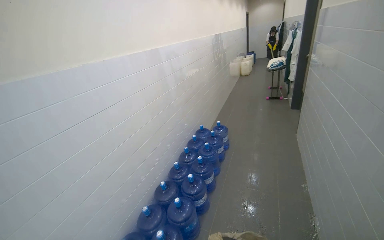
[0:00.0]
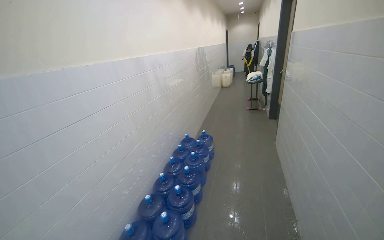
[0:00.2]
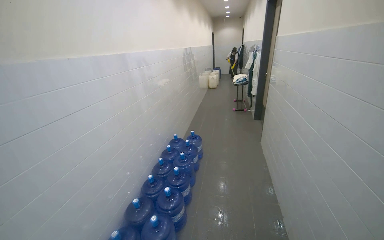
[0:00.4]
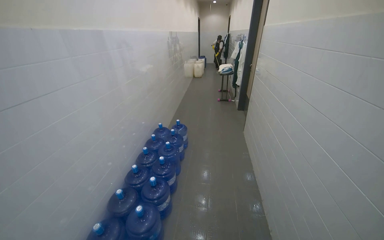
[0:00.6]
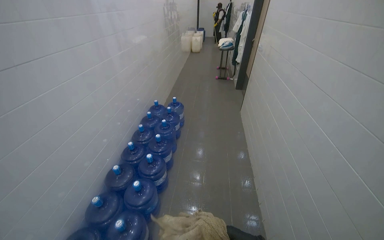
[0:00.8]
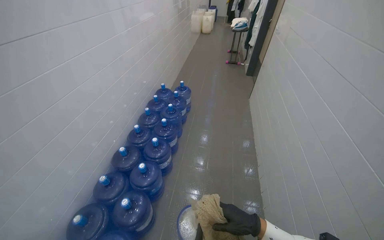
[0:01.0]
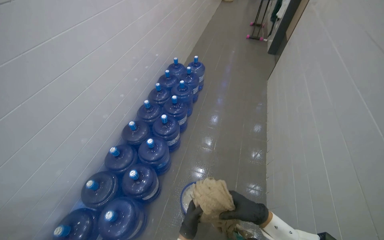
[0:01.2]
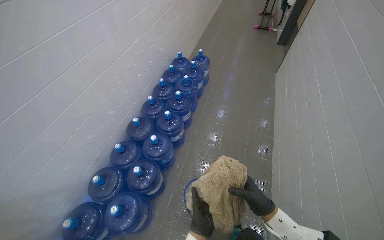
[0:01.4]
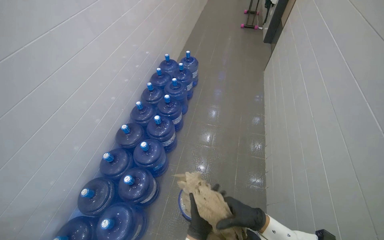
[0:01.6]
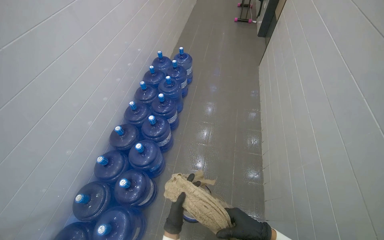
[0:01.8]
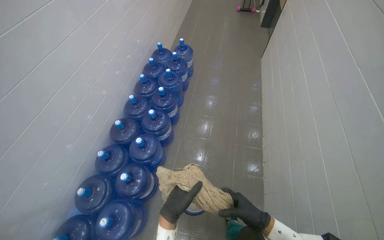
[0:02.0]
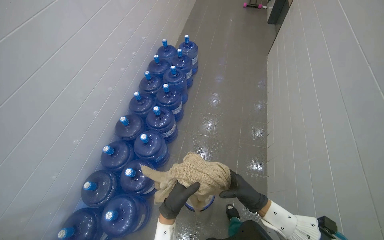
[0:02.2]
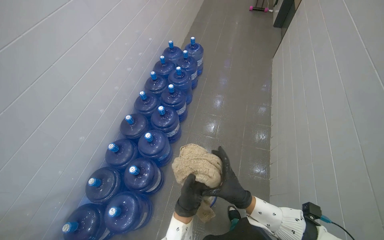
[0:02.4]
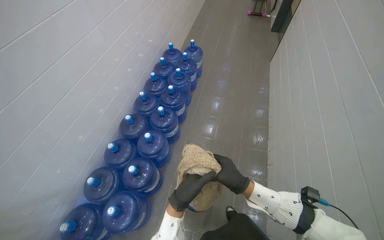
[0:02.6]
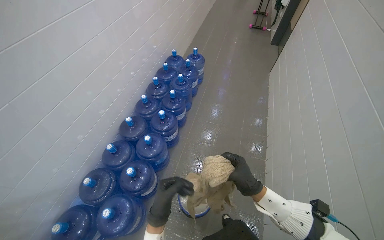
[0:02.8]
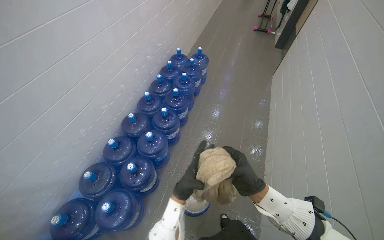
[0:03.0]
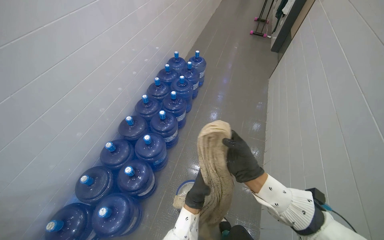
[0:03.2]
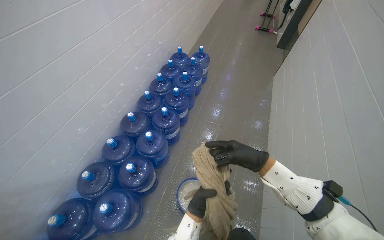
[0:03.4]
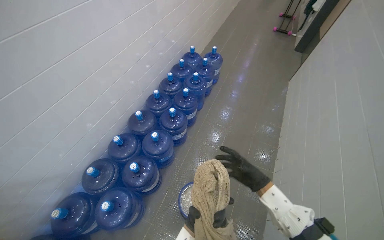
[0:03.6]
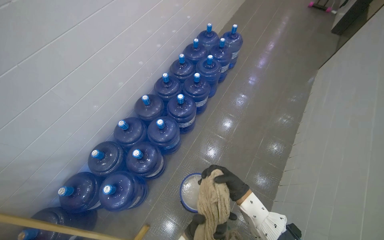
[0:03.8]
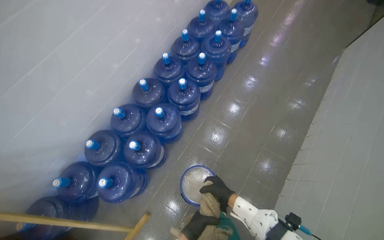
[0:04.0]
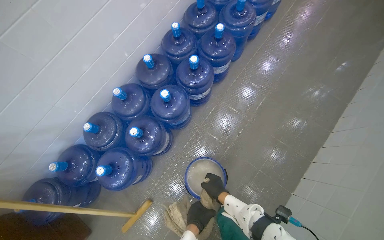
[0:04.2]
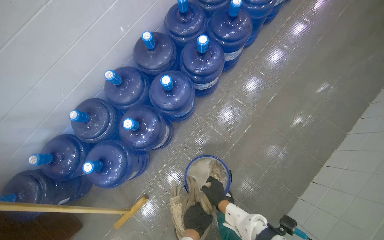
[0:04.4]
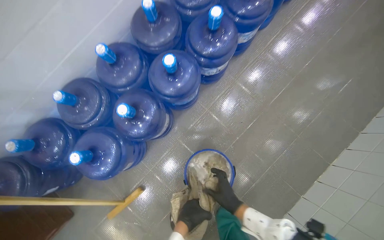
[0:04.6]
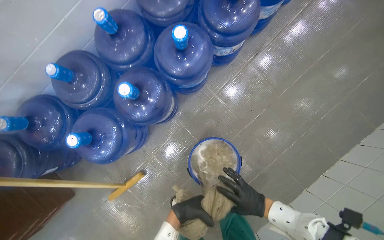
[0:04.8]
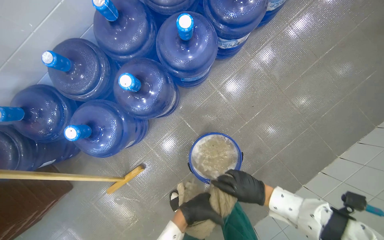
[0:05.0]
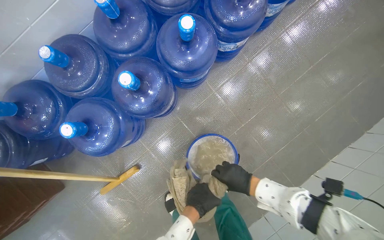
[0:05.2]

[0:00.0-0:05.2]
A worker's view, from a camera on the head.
Job: mopping floor.
The whole recording: Mopping kitchen floor. The worker mops the kitchen floor.
0:00.0 to 0:01.8: The camera sweeps to the right, by roughly 15 degrees. The wearer looks some 25 degrees further downward.
0:01.8 to 0:03.4: The right hand moves up the picture, roughly 20 cm.
0:03.4 to 0:05.2: The camera travels approximately 60 cm. The wearer looks about 35 degrees further downward.

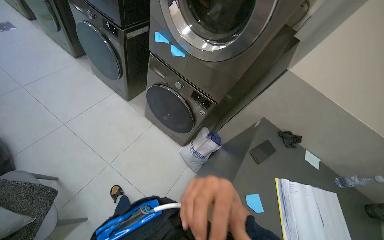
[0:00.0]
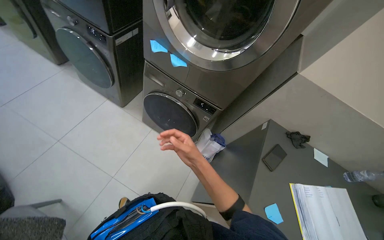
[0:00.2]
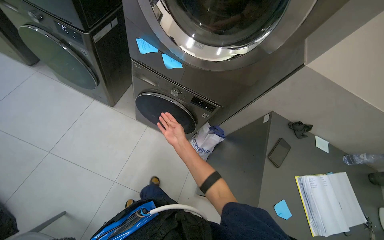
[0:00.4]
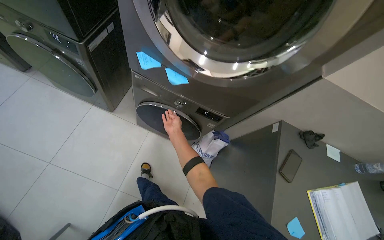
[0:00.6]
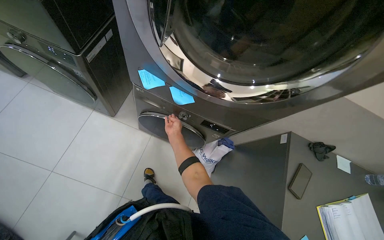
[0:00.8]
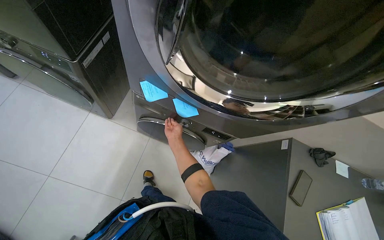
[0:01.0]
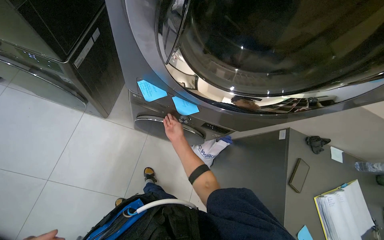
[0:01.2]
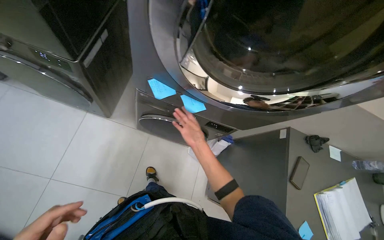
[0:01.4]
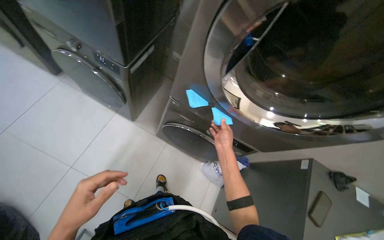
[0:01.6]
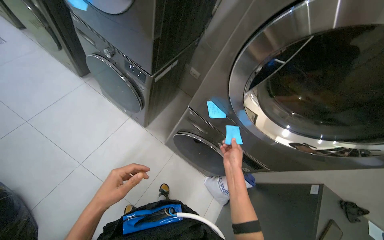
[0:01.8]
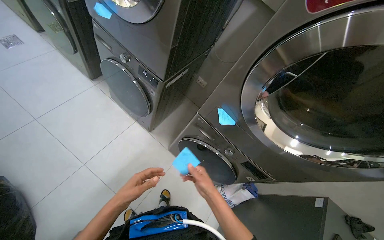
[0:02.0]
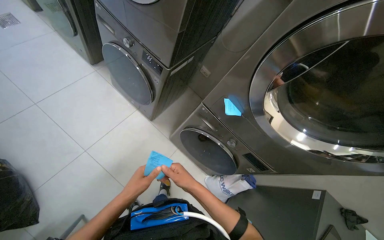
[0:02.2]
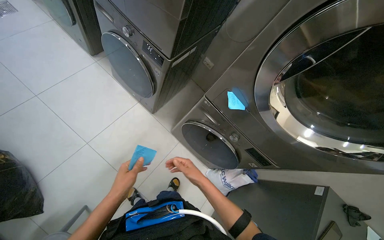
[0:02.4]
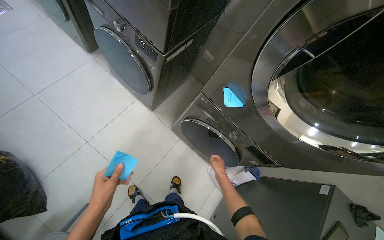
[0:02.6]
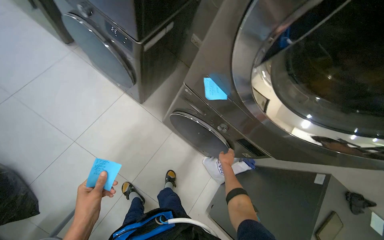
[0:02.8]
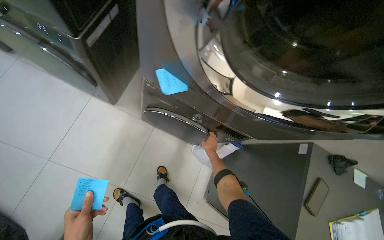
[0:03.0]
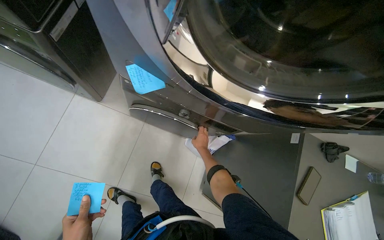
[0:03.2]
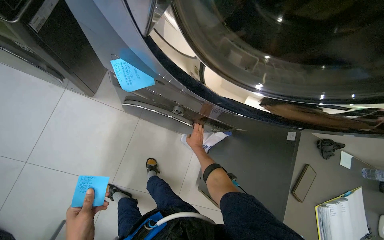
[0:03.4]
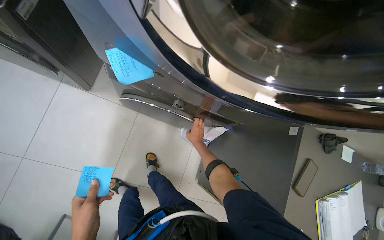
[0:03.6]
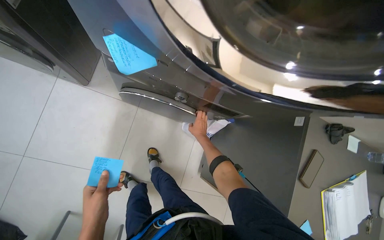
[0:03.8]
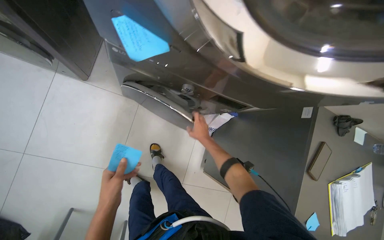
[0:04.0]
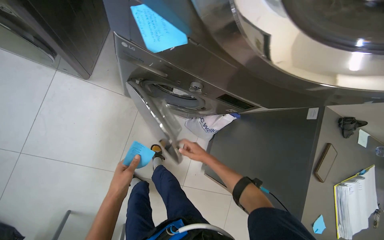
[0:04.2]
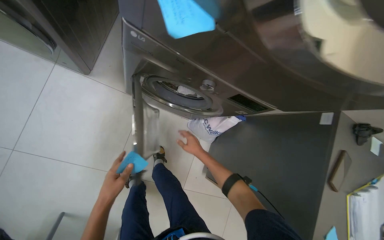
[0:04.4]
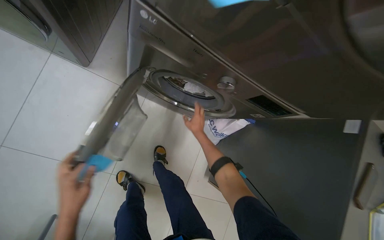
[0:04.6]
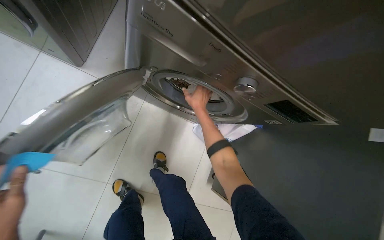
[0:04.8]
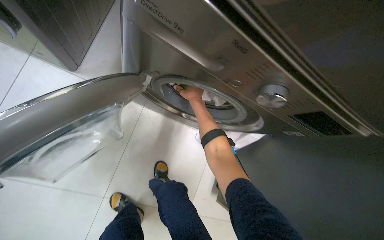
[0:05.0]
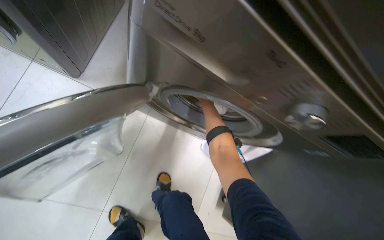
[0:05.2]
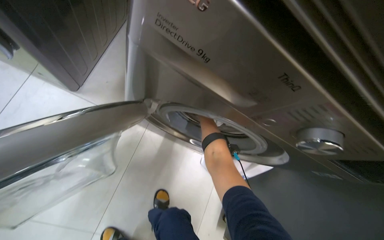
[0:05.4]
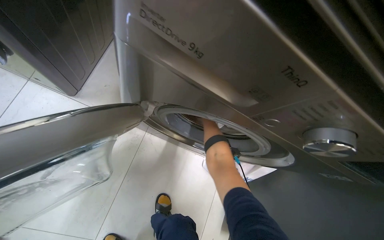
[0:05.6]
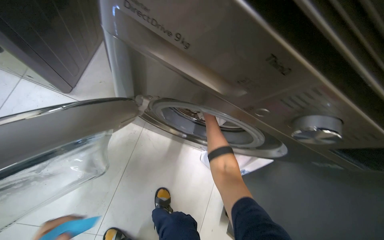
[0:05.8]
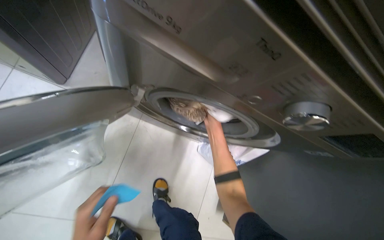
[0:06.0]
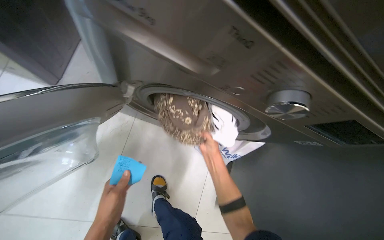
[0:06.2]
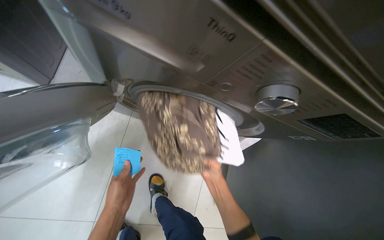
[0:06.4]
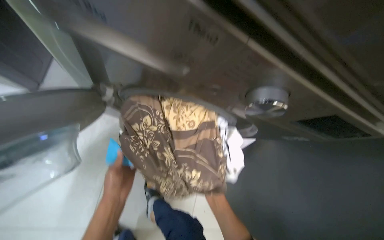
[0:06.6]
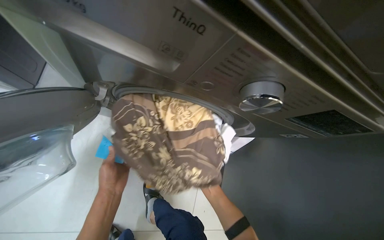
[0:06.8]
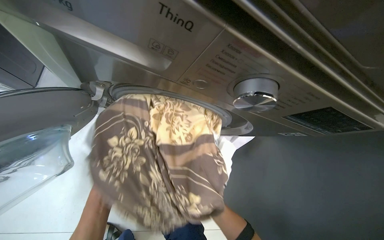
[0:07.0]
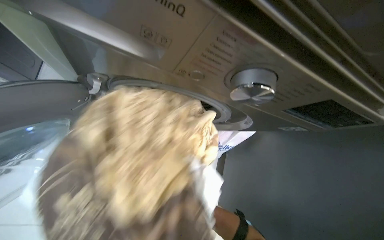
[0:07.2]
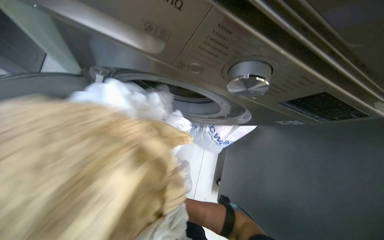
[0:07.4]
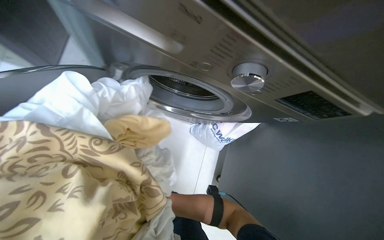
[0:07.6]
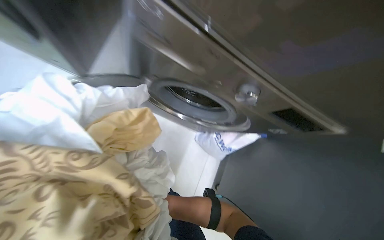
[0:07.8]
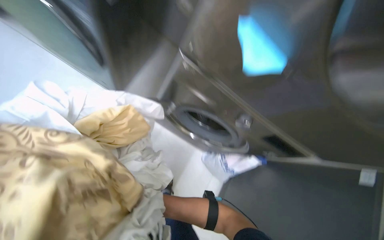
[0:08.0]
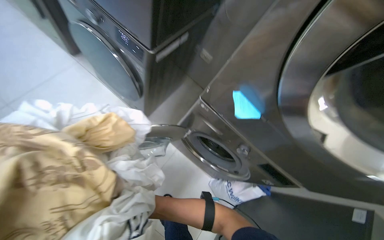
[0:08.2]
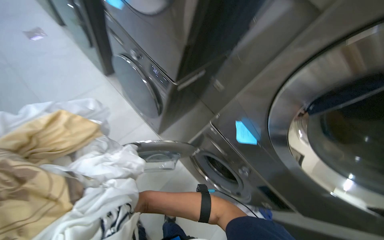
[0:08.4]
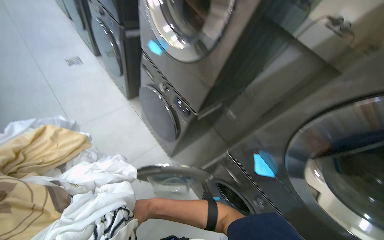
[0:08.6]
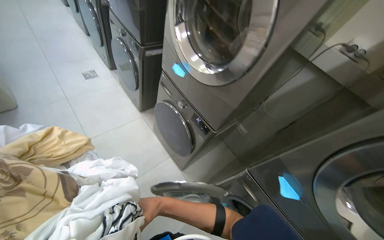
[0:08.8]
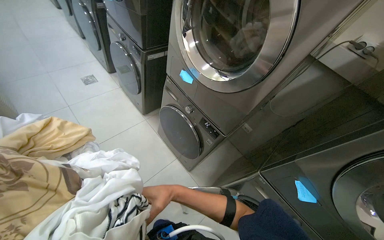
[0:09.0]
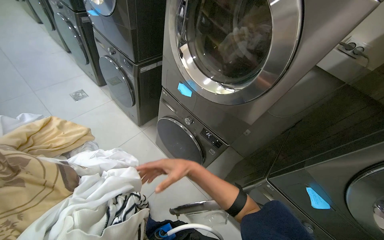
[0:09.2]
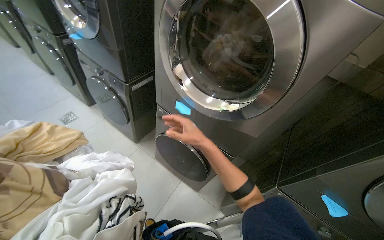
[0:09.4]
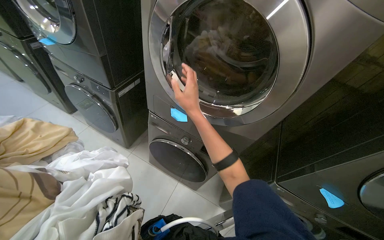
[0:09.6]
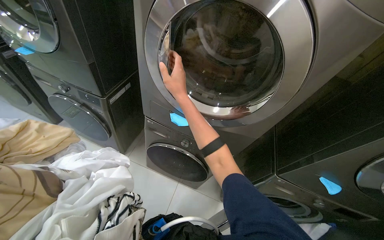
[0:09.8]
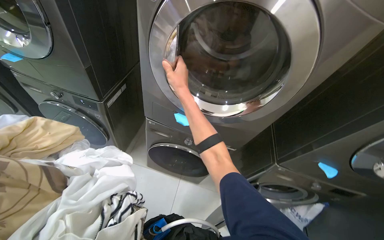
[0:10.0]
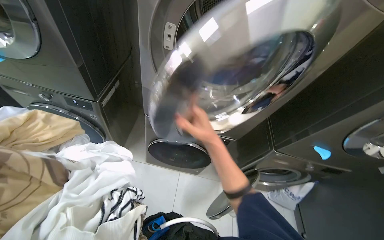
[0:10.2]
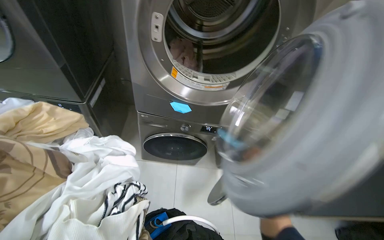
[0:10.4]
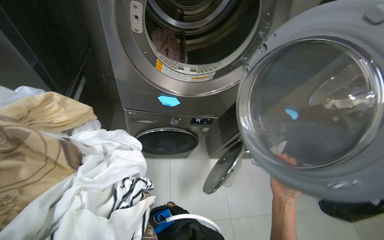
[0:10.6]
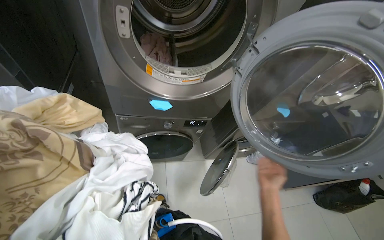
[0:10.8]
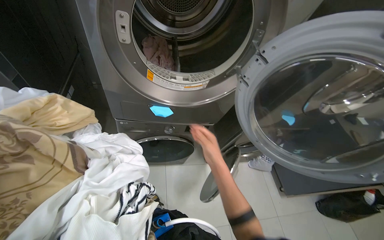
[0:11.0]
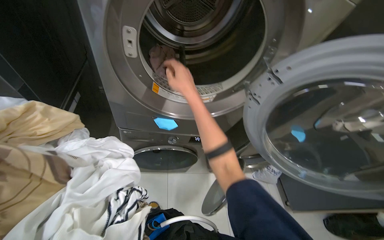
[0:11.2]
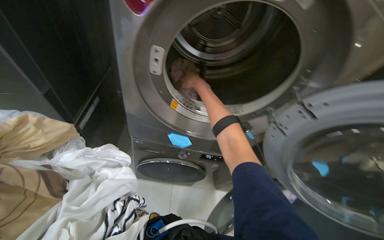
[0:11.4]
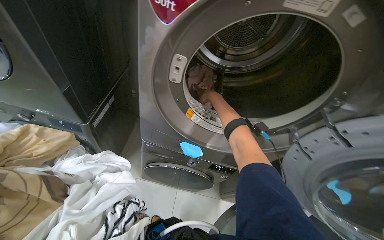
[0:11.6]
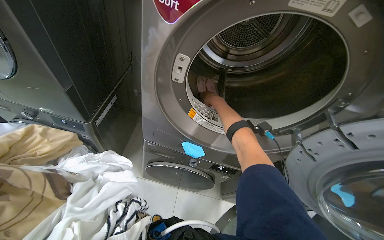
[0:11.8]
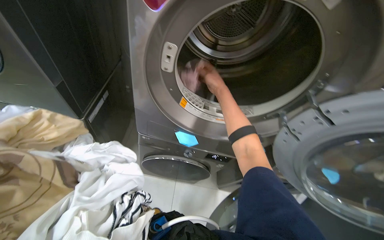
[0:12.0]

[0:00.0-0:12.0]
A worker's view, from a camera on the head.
Job: managing laundry.
The whole recording: Unloading laundry from machines. The worker removes sticky notes from the machines, then opens the doors and unloads laundry.
0:00.0 to 0:01.6: The head travels some 60 cm. The view tips downward by roughly 15 degrees.
0:01.6 to 0:03.0: The right hand goes approximately 20 cm farther from the camera.
0:04.4 to 0:06.0: The right hand travels up the picture by some 25 cm.
0:07.6 to 0:09.0: The camera is carried roughly 60 cm. The head rotates about 35 degrees to the left. The view tilts roughly 45 degrees upward.
0:09.0 to 0:10.4: The wearer looks about 45 degrees further to the right.

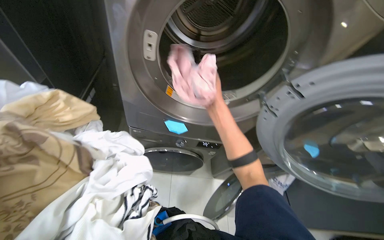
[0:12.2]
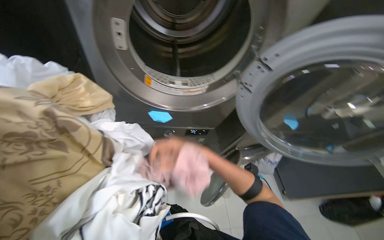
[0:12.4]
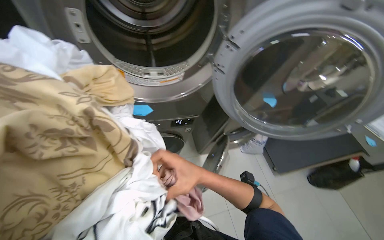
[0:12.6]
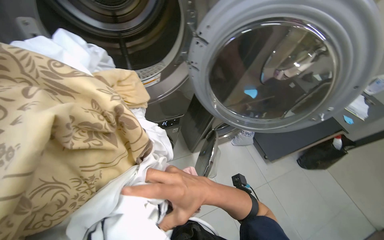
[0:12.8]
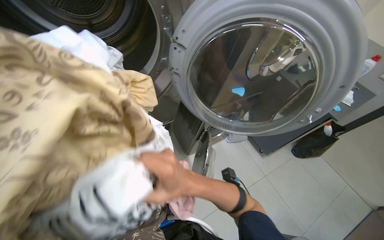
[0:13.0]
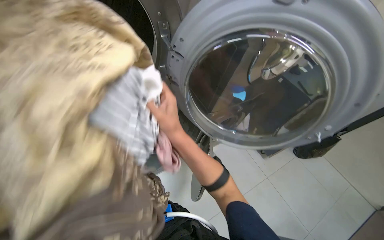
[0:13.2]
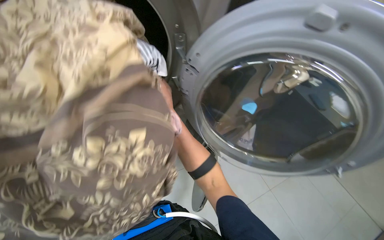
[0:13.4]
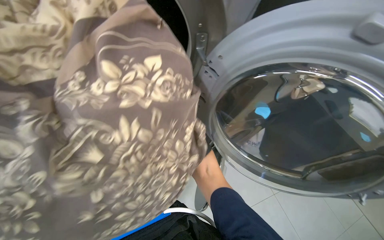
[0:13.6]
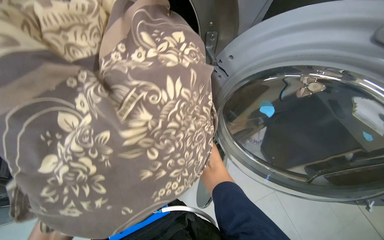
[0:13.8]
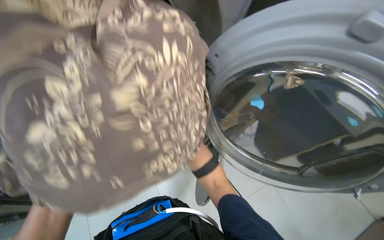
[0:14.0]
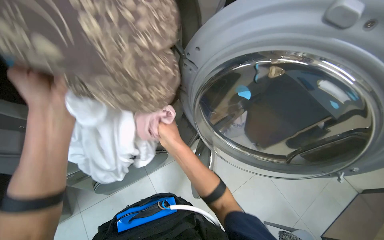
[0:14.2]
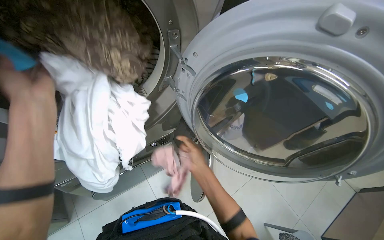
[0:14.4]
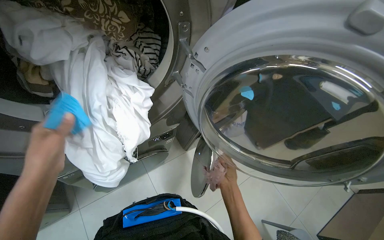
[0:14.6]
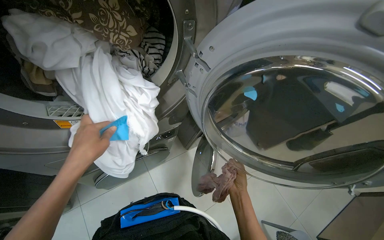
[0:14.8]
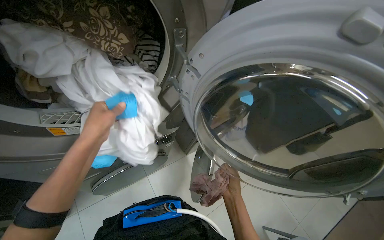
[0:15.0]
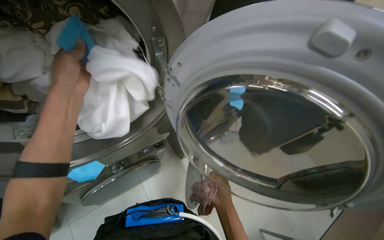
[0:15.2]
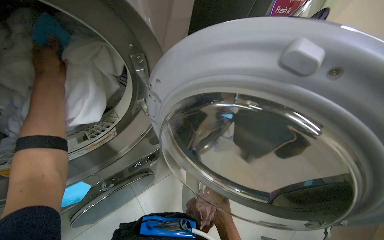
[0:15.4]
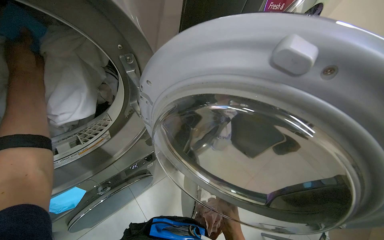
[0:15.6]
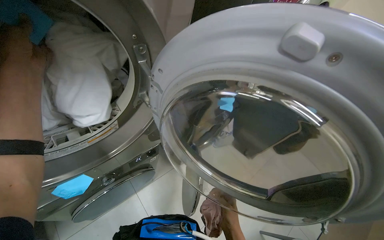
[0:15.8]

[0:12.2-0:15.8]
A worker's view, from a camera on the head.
Job: managing laundry.
The whole recording: Unloading laundry from machines. The worker removes sticky notes from the machines, then opens the doors and unloads laundry.
0:12.2 to 0:14.0: The head turns to the right by about 35 degrees.
